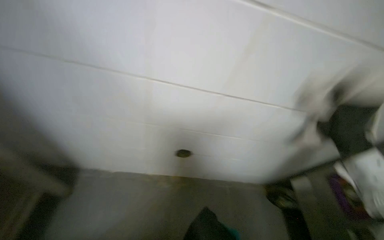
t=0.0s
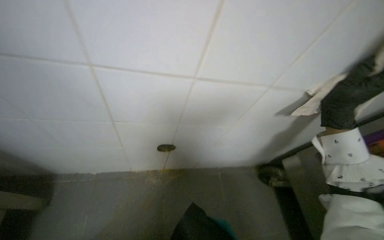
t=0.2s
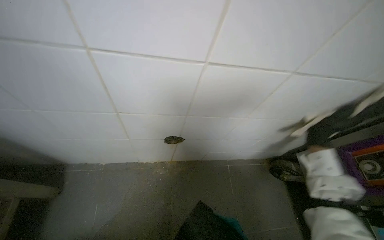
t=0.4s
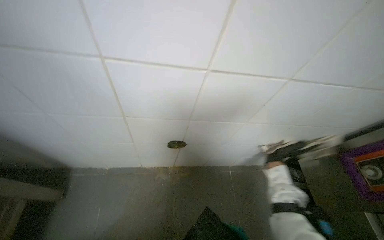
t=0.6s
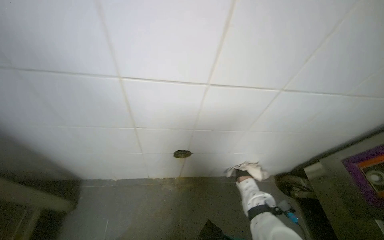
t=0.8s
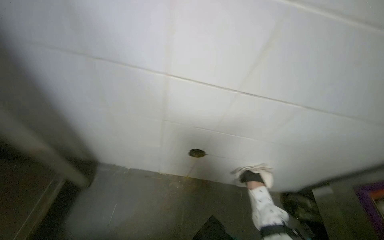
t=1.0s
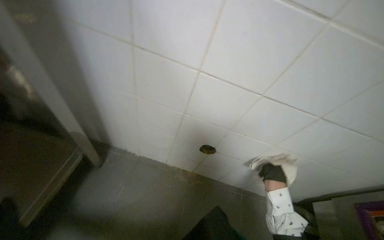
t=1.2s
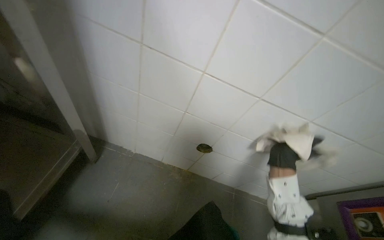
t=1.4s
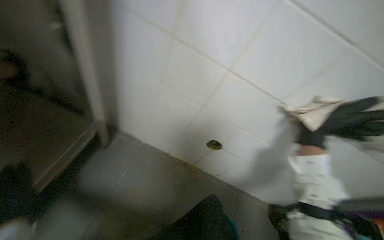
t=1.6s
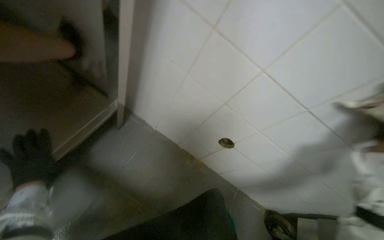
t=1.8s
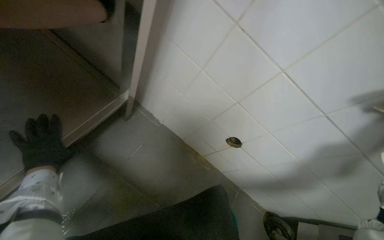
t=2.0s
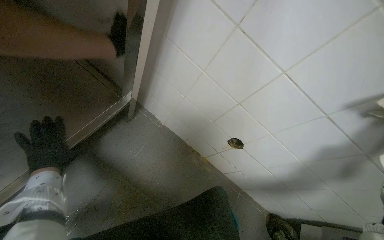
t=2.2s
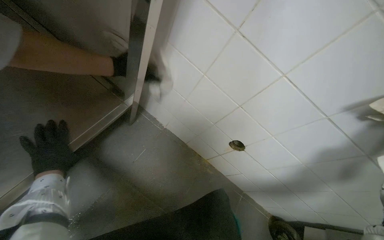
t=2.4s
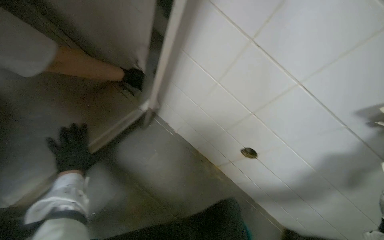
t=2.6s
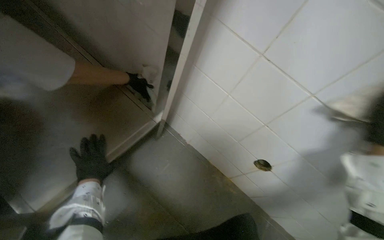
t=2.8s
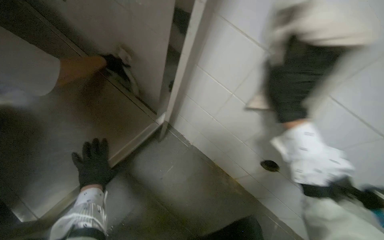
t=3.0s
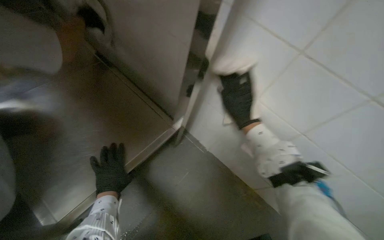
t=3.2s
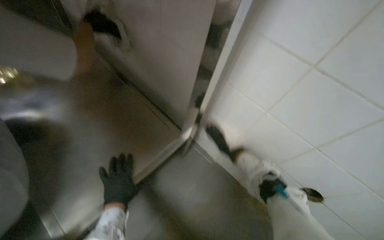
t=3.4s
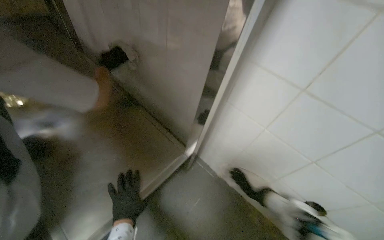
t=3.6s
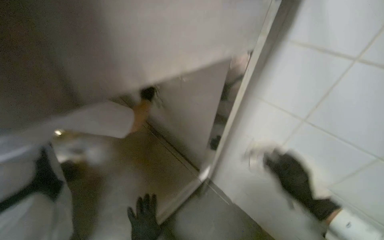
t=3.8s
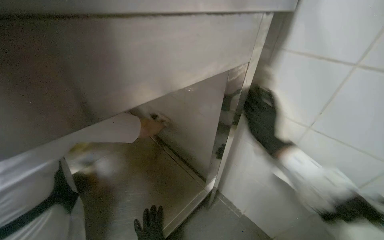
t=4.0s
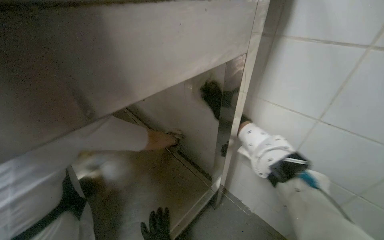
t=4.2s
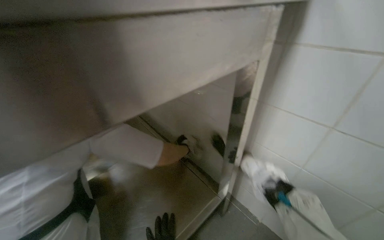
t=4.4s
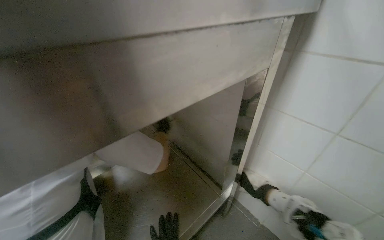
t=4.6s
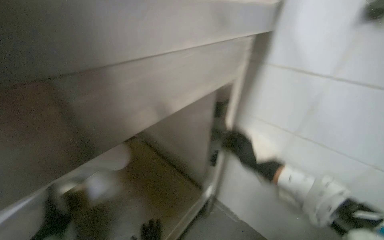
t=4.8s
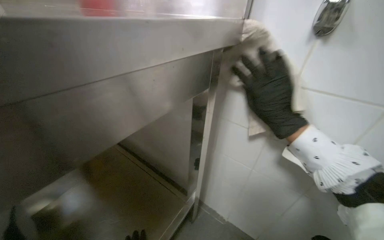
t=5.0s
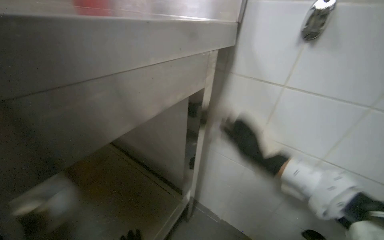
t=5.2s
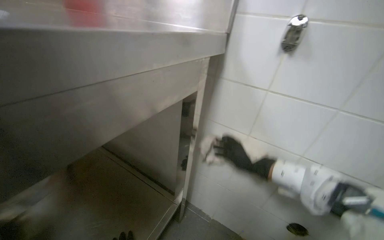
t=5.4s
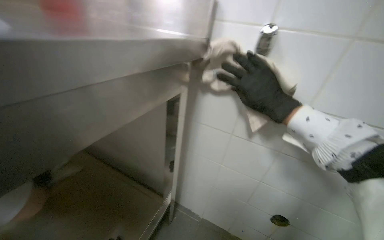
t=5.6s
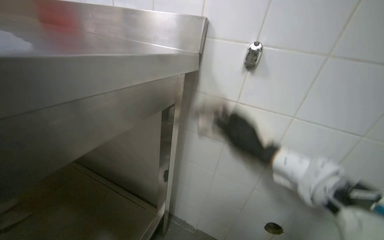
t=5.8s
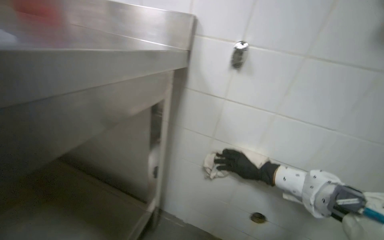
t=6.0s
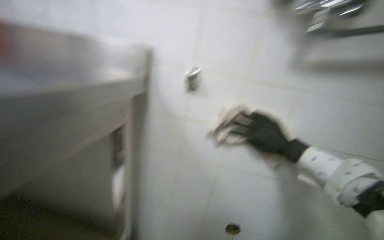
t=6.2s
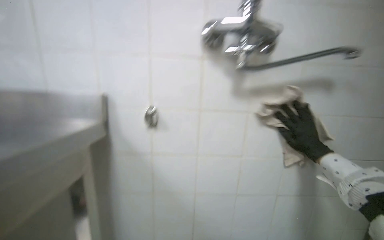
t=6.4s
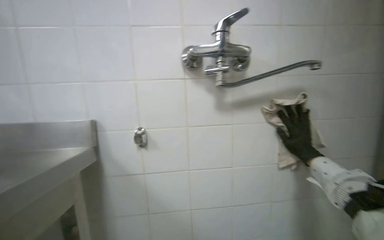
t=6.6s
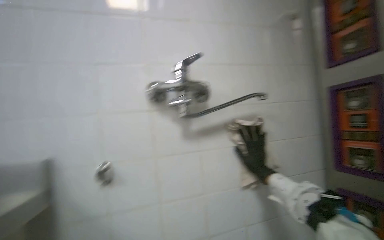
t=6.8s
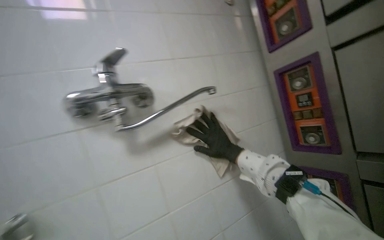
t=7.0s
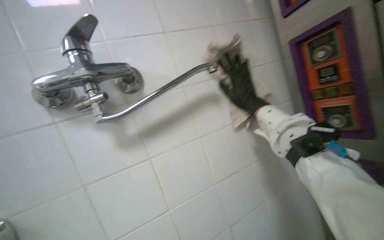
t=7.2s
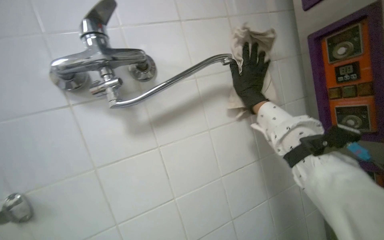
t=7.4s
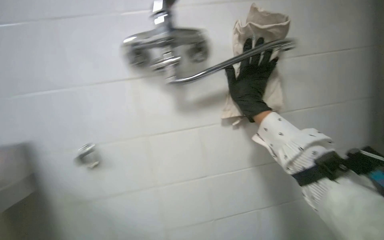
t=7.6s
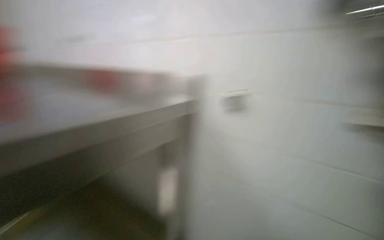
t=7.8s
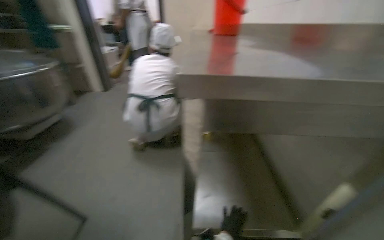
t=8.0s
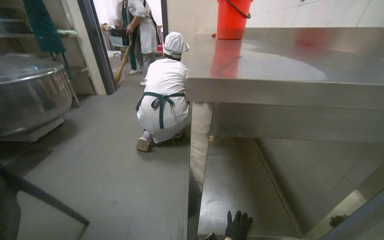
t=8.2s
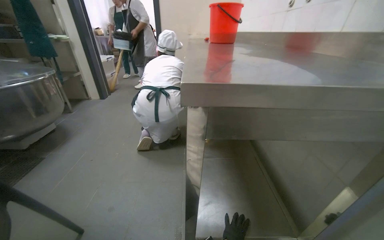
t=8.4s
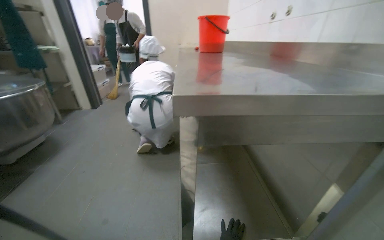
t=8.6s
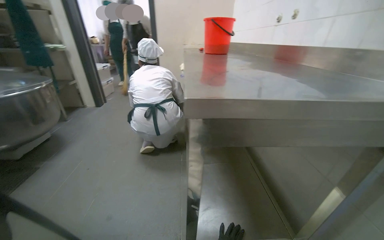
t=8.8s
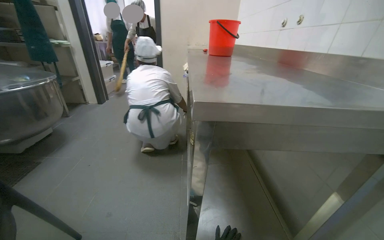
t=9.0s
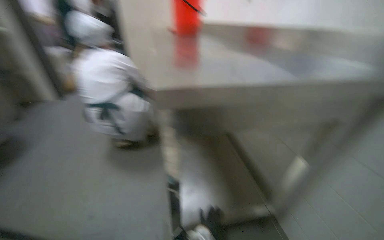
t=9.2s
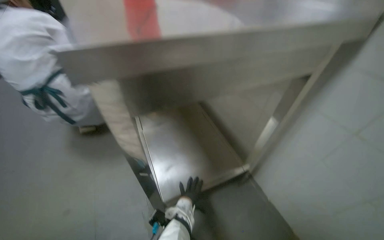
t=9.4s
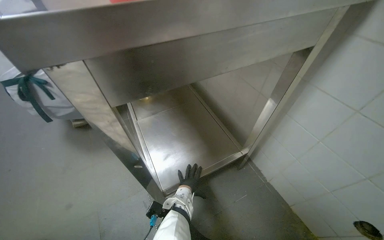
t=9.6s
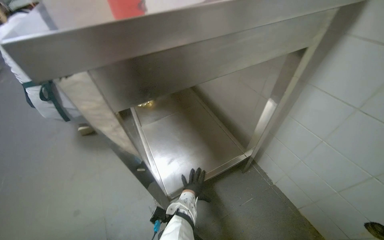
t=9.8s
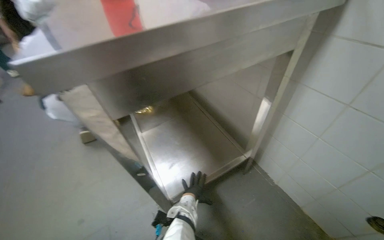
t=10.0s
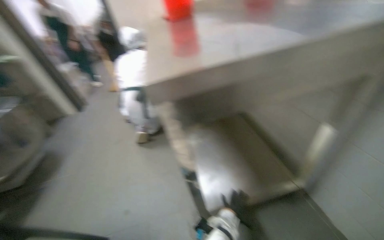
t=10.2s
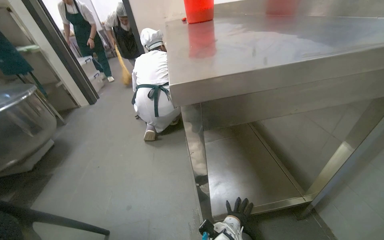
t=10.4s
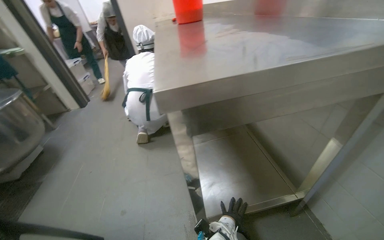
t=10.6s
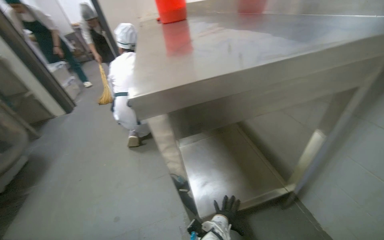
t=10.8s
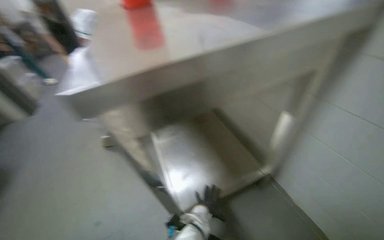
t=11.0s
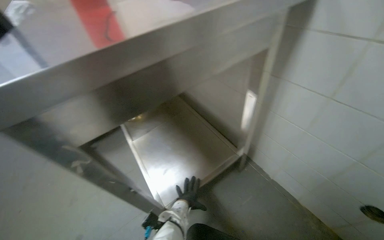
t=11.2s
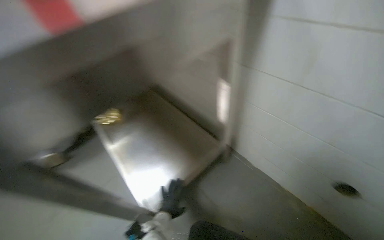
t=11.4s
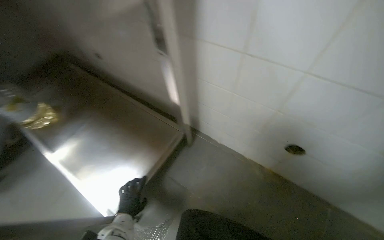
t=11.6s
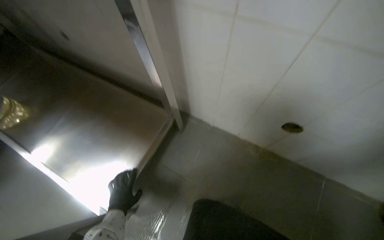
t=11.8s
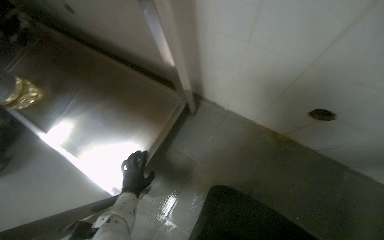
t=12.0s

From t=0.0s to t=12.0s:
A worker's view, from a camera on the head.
Job: wiping surfaces.
The whole recording: Wiping tiled kitchen wall. The worker wipes the tiled kitchen wall with a cleaning cloth, moving items like knives and a magnetic strip to clean the surface thoroughly.
From t=1.6s to t=3.0s: The head turns to the left by approximately 20 degrees.
From t=3.0s to t=4.4s: The camera is aimed some 20 degrees further to the left. The view tips upward by roughly 25 degrees.
From t=4.4s to t=6.0s: The view swings some 30 degrees to the right.
From t=6.0s to t=7.6s: The wearer looks approximately 15 degrees further to the right. The right hand is displaced up the picture by roughly 25 cm, and reaches about 25 cm to the right, then returns.
From t=9.0s to t=10.4s: The wearer looks about 15 degrees further downward.
From t=10.4s to t=12.0s: The head rotates some 50 degrees to the right. The view tips downward by some 25 degrees.

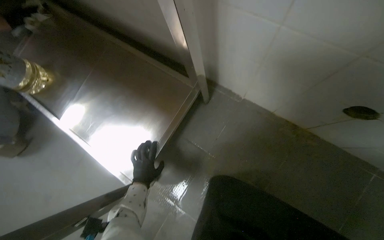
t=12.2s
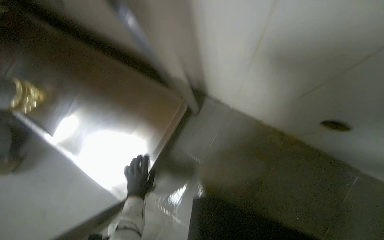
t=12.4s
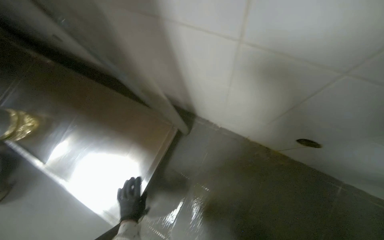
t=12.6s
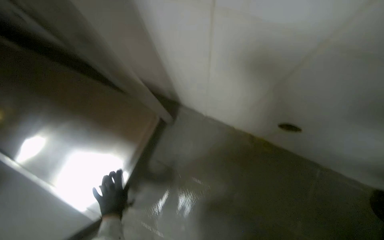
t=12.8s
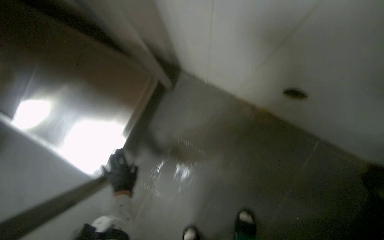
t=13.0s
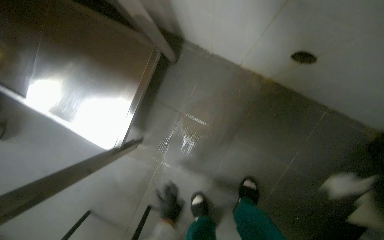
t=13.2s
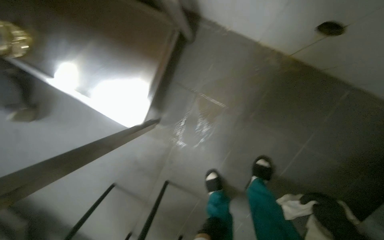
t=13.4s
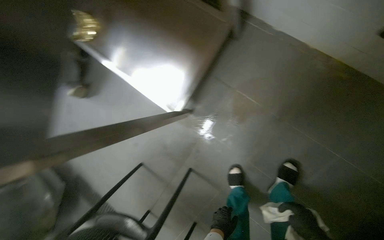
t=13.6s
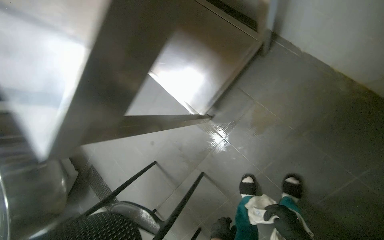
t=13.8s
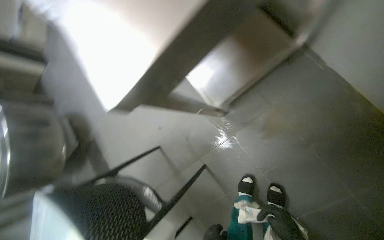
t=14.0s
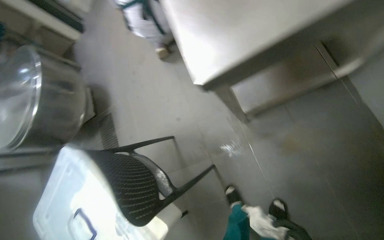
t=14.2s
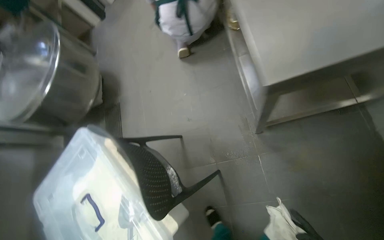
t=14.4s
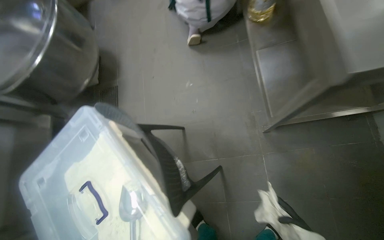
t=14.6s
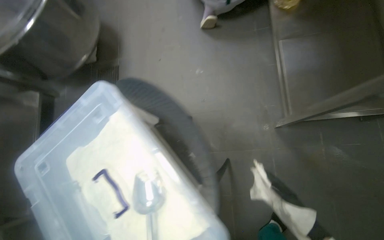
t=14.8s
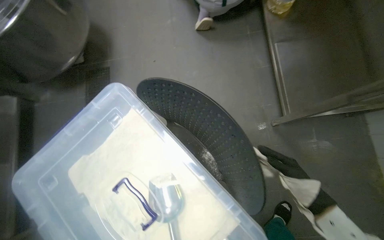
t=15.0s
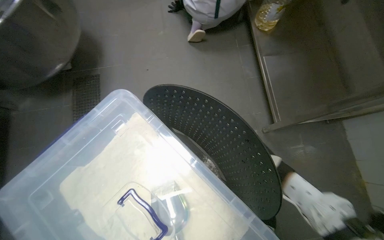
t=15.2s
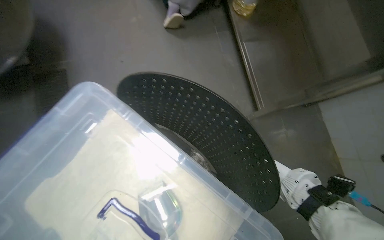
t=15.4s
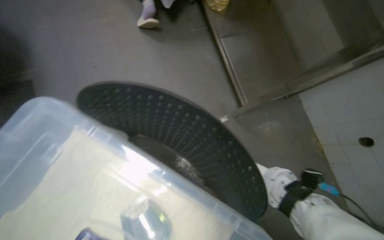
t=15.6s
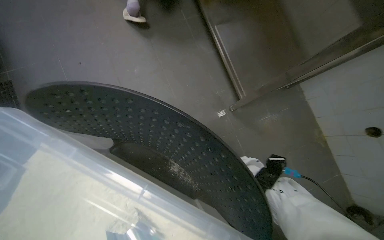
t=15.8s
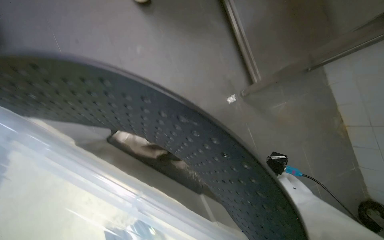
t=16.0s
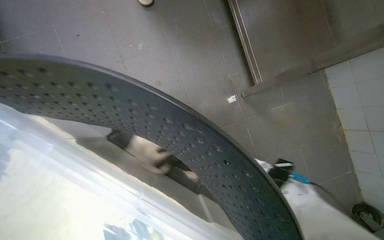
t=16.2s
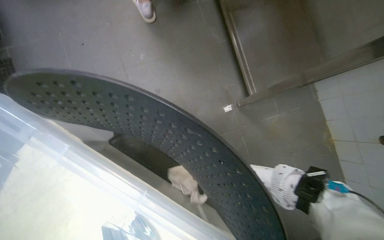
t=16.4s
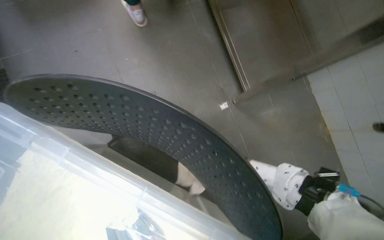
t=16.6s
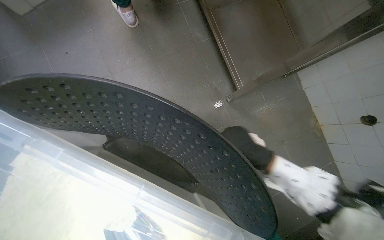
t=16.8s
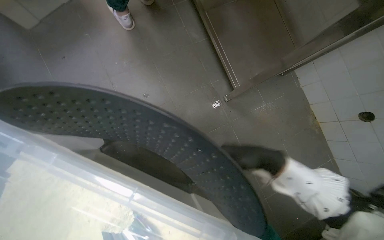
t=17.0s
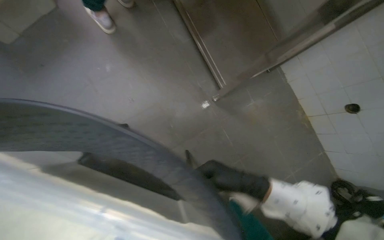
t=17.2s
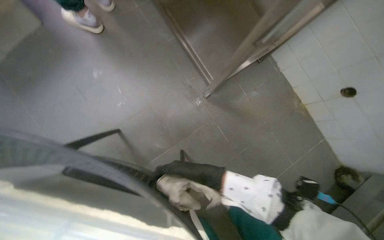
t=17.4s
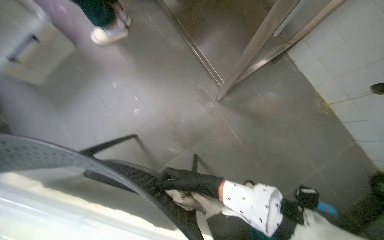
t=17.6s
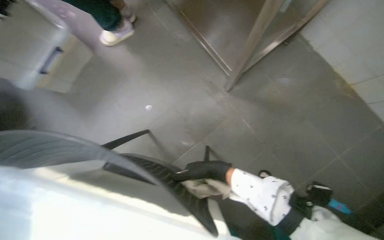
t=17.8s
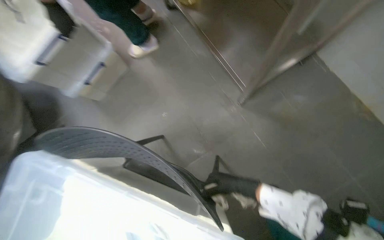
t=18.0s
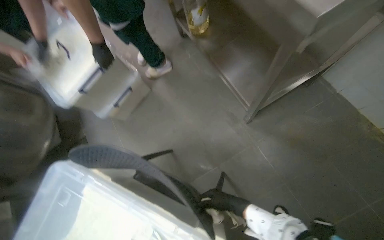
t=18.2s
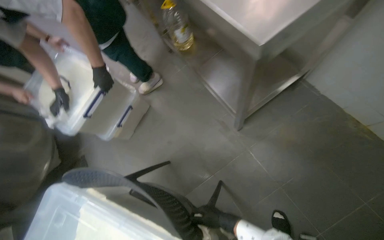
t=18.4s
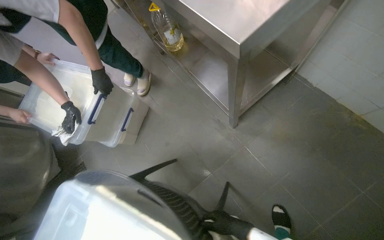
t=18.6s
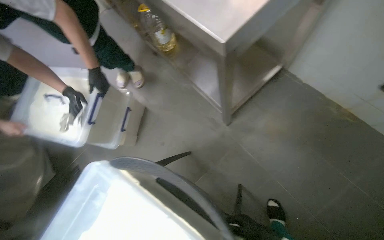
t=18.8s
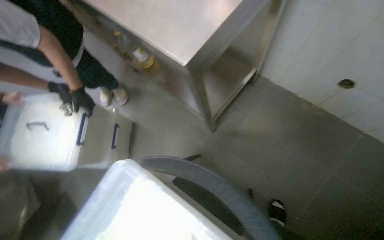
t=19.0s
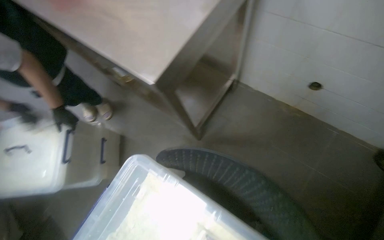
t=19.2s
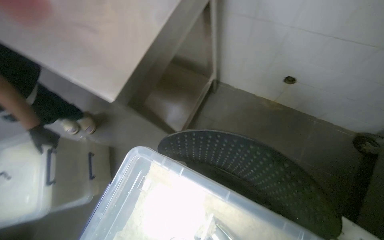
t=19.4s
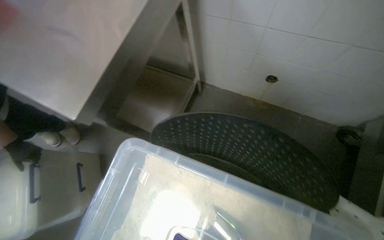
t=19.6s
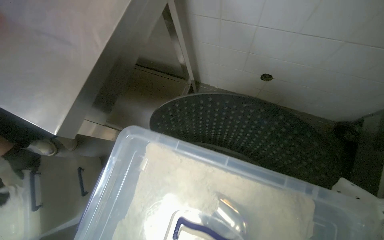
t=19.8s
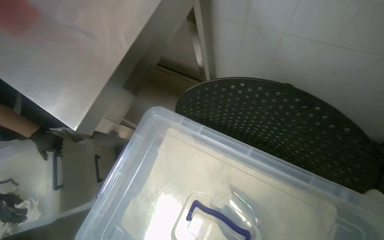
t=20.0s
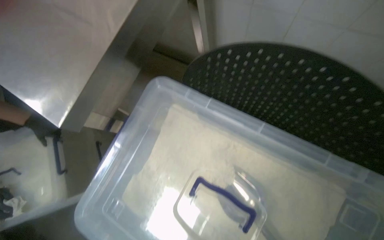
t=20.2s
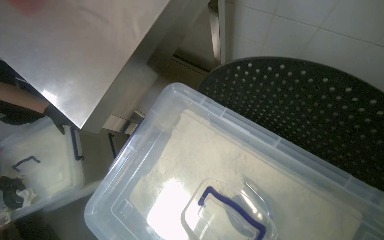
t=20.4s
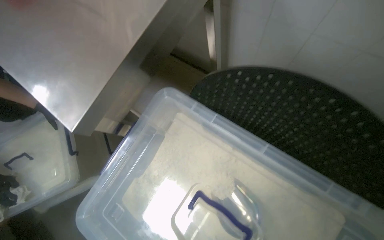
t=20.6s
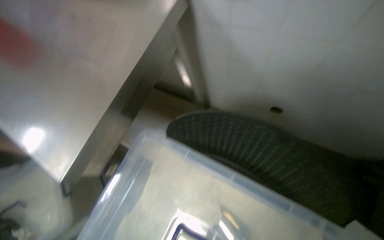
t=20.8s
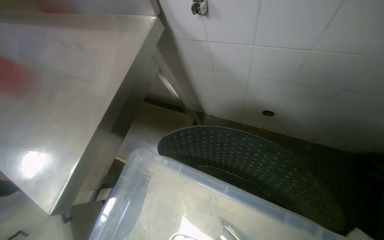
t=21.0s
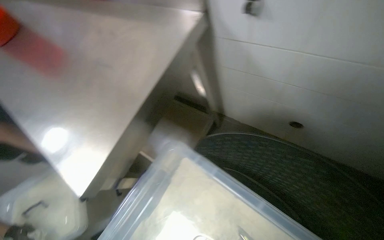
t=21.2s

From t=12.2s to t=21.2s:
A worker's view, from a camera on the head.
Job: wiping surfaces.
The whole recording: Wiping tiled kitchen wall. The worker wipes the tiled kitchen wall with a cleaning cloth, moving items like knives and a magnetic strip to clean the surface thoroughly.
From t=12.2s to t=13.8s: The view tilts roughly 15 degrees downward.
From t=13.8s to t=15.2s: The wearer moves about 70 cm. The view pans to the right by about 20 degrees. Everything in view rotates some 40 degrees clockwise.
From t=15.2s to t=16.6s: The head turns to the right by some 15 degrees.
From t=16.6s to t=18.2s: The view swings some 20 degrees to the left.
From t=18.2s to t=19.8s: The head rotates approximately 35 degrees to the right.
